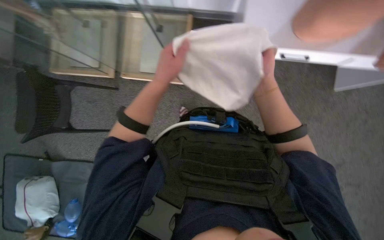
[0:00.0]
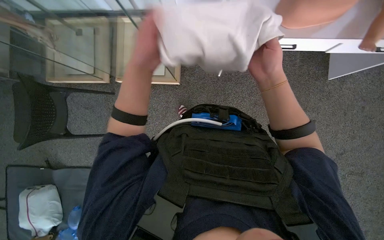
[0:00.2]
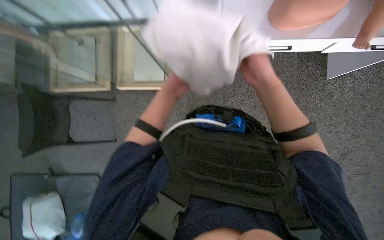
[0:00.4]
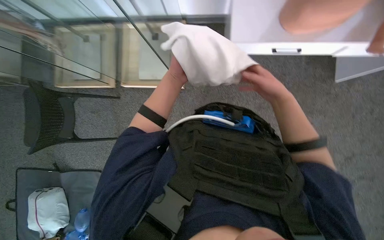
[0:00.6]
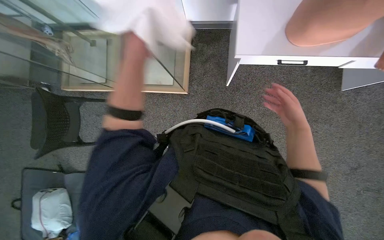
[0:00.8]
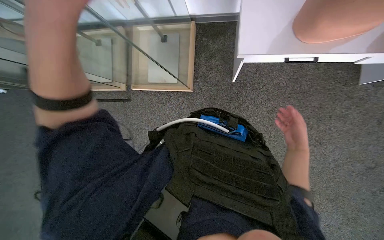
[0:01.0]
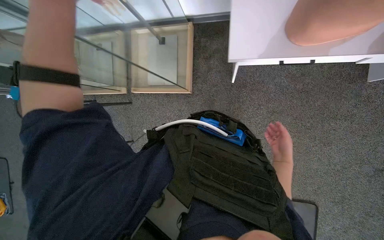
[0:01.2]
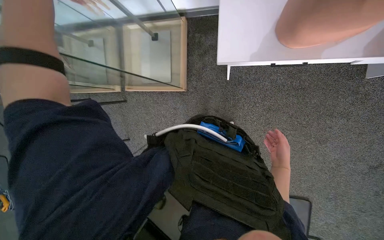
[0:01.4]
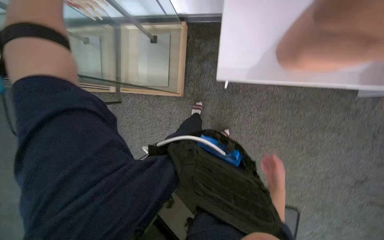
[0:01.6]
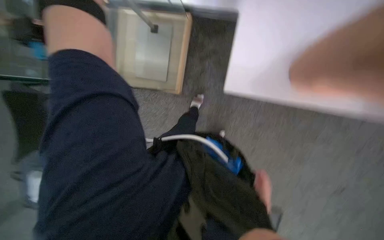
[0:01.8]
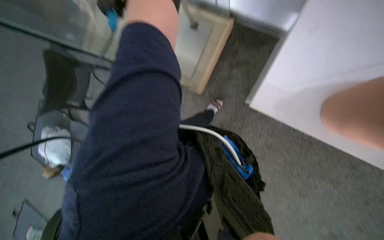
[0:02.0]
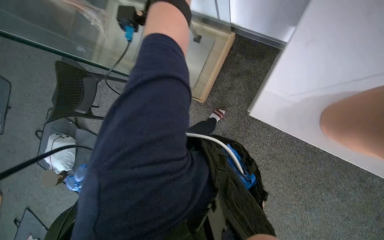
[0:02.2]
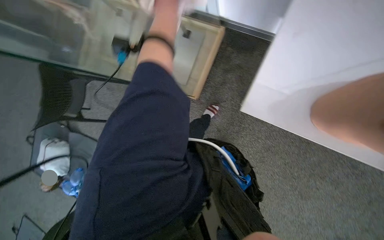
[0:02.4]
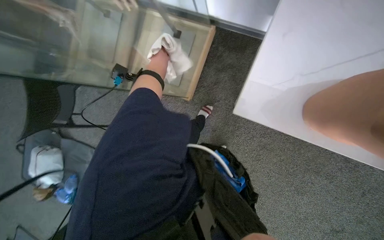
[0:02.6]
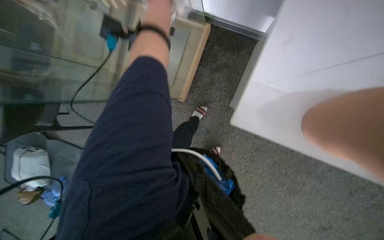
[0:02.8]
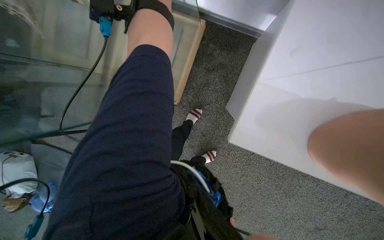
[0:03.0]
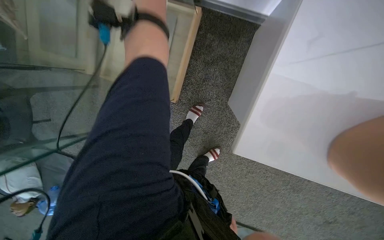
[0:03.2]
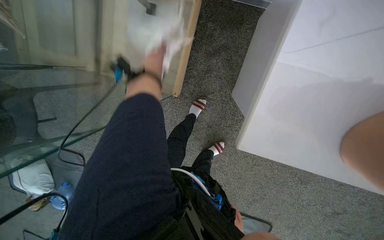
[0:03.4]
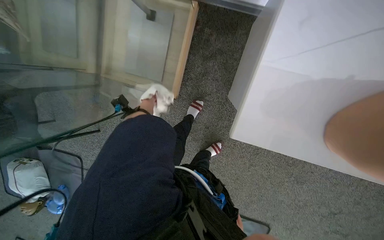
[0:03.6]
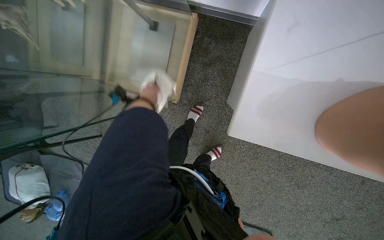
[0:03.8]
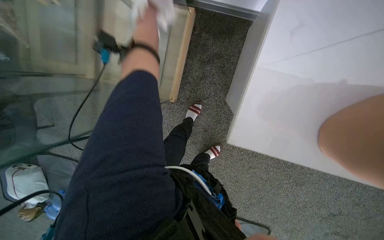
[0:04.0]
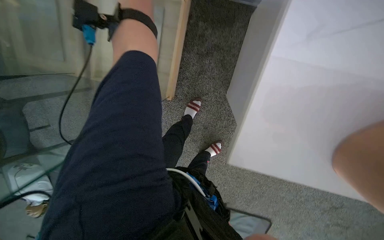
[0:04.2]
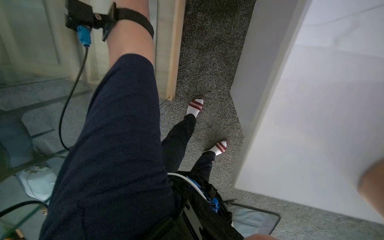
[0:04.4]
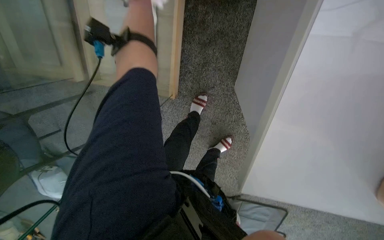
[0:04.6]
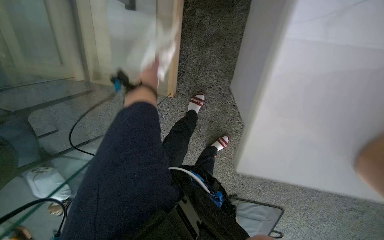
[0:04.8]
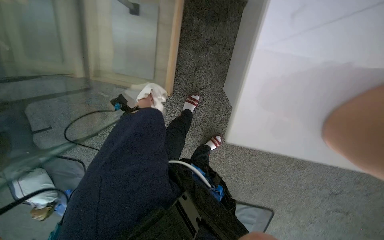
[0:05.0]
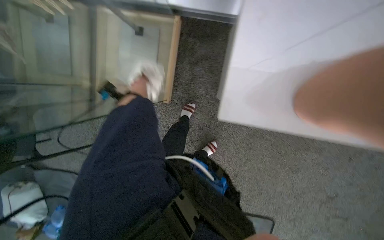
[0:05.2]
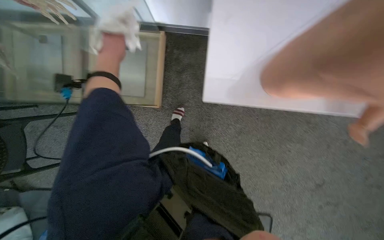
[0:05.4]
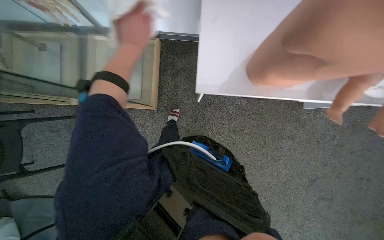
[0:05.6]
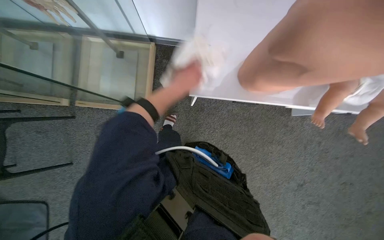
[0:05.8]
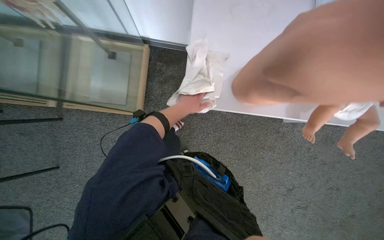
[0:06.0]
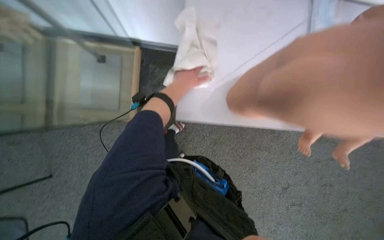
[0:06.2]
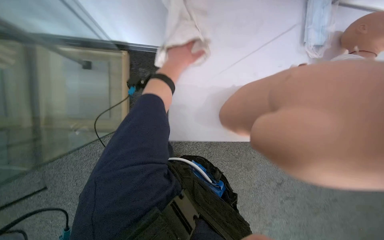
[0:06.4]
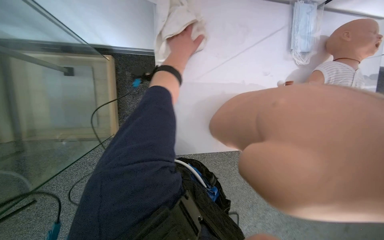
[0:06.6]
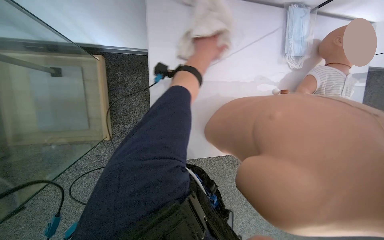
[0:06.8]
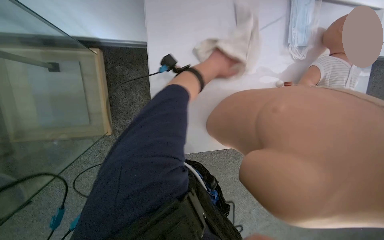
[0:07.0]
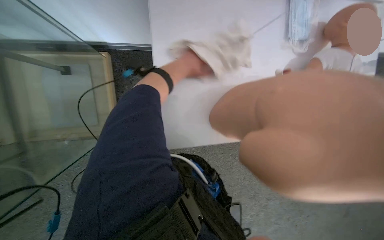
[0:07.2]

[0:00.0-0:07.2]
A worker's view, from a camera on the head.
Job: wiping surfaces.
The whole recording: Wiping glass display case. The worker wipes the glass display case with a white cloth.
0:00.0 to 0:01.4: The right hand shifts some 35 cm down the picture, farther from the camera and to the right.
0:02.8 to 0:04.4: The view tips downward by about 15 degrees.
0:04.4 to 0:05.8: The wearer moves approximately 50 cm. The view tips upward by some 20 degrees.
0:05.8 to 0:07.2: The left hand moves up the picture, about 25 cm.

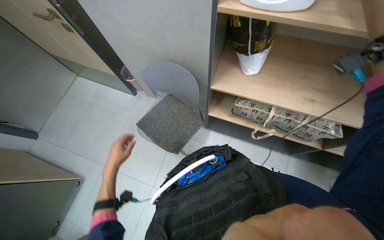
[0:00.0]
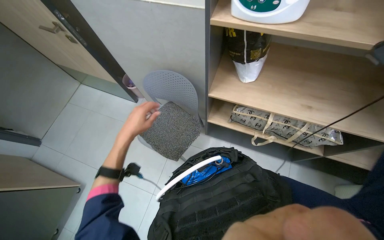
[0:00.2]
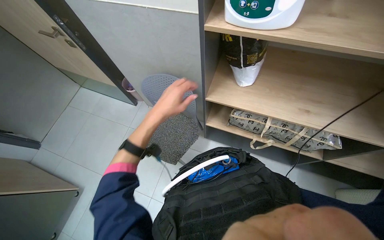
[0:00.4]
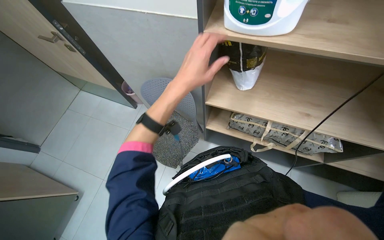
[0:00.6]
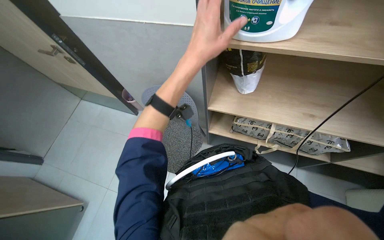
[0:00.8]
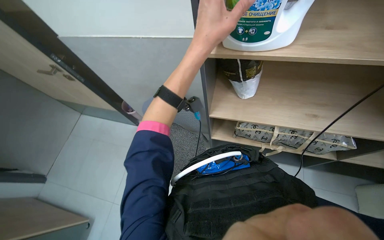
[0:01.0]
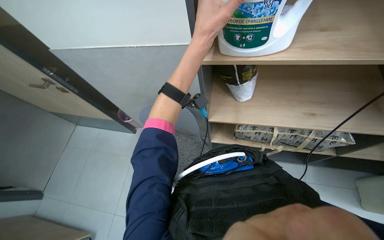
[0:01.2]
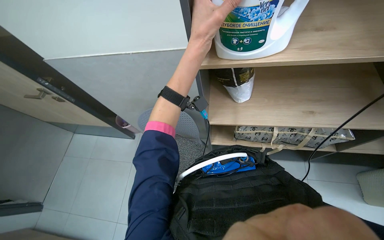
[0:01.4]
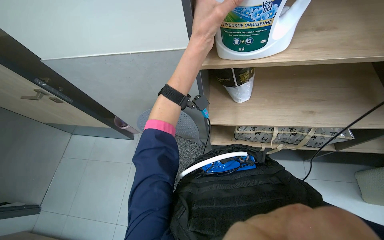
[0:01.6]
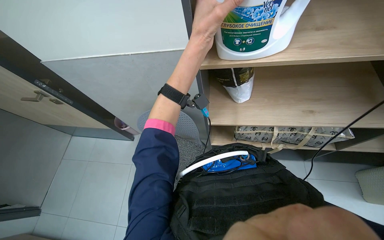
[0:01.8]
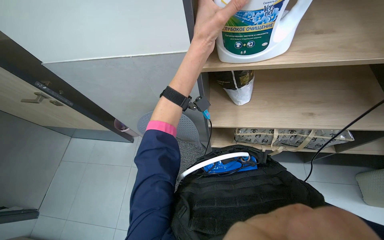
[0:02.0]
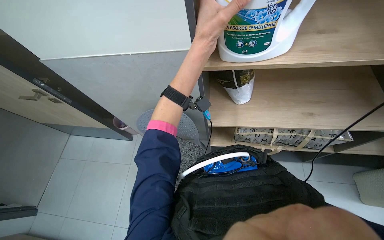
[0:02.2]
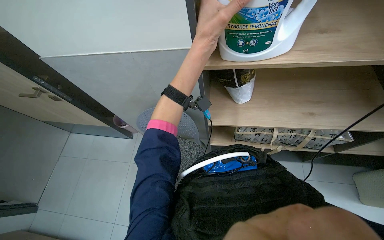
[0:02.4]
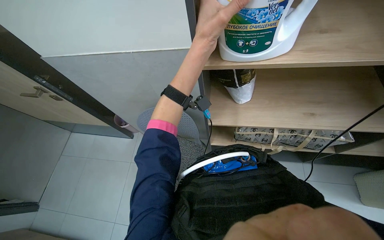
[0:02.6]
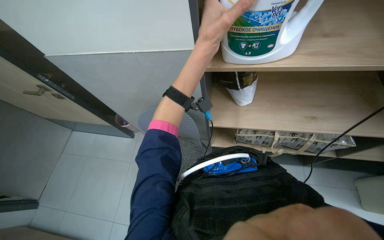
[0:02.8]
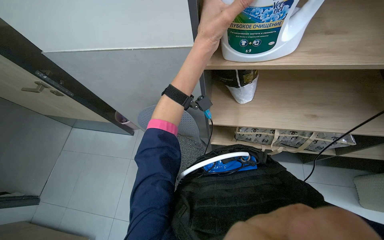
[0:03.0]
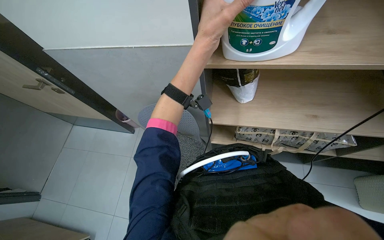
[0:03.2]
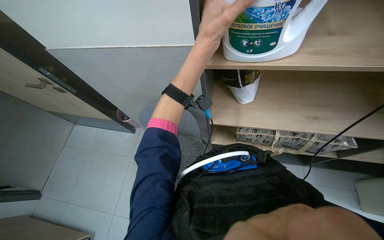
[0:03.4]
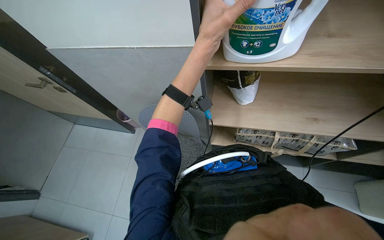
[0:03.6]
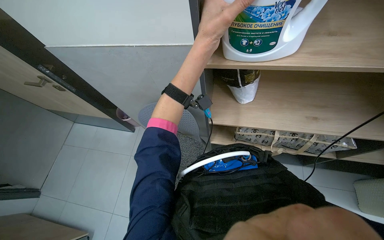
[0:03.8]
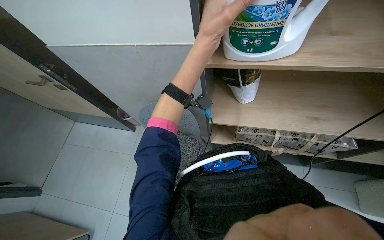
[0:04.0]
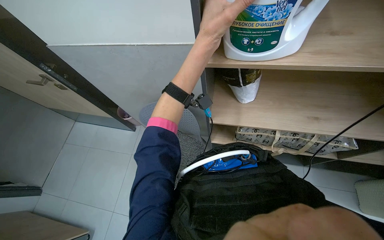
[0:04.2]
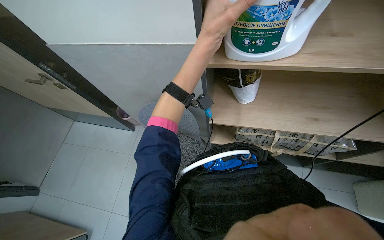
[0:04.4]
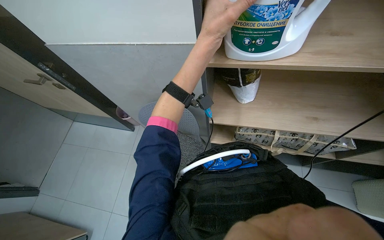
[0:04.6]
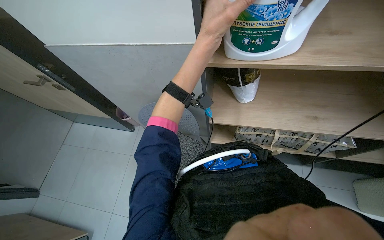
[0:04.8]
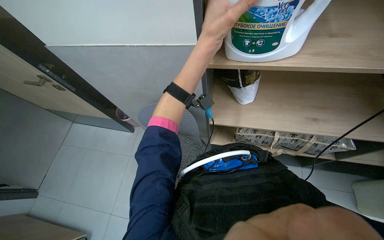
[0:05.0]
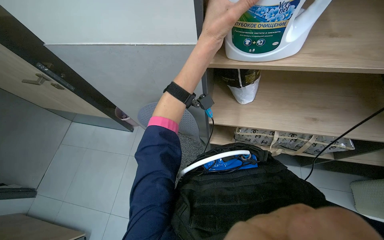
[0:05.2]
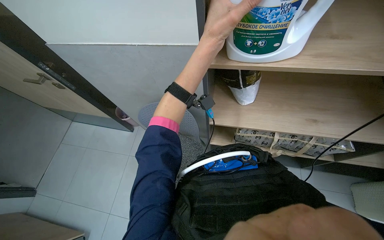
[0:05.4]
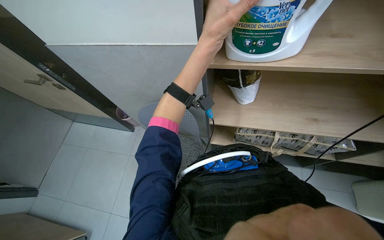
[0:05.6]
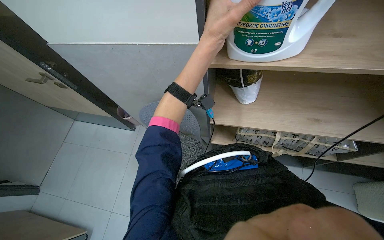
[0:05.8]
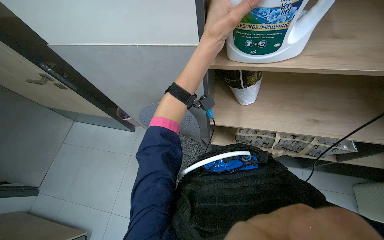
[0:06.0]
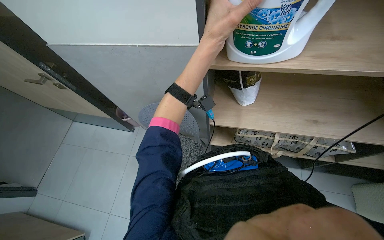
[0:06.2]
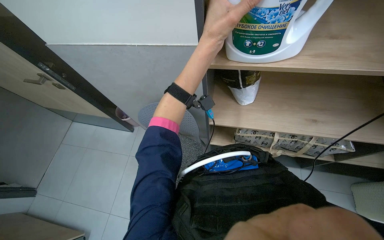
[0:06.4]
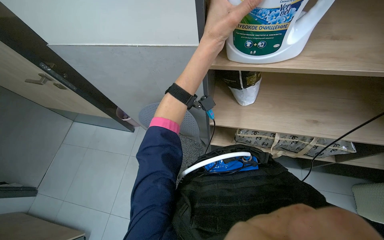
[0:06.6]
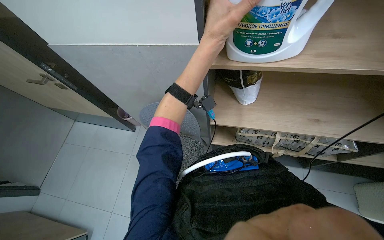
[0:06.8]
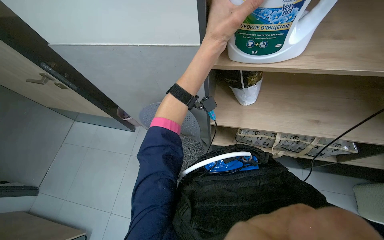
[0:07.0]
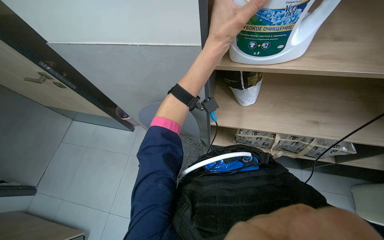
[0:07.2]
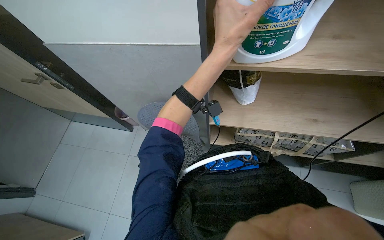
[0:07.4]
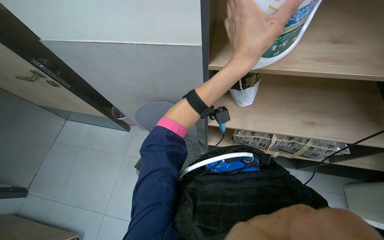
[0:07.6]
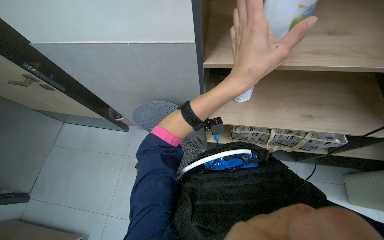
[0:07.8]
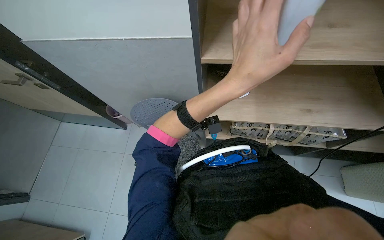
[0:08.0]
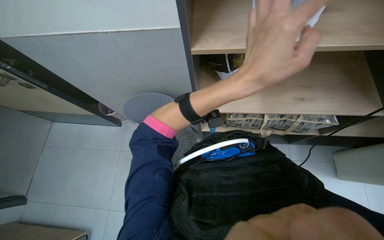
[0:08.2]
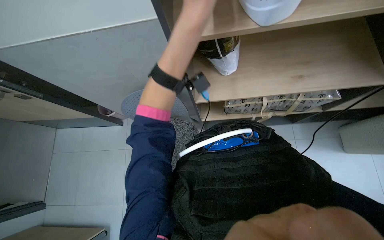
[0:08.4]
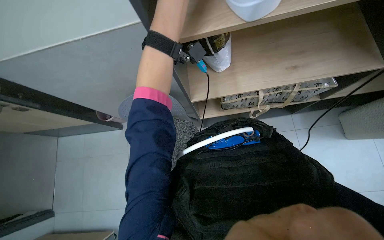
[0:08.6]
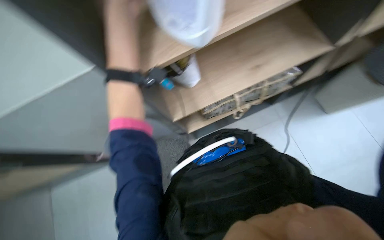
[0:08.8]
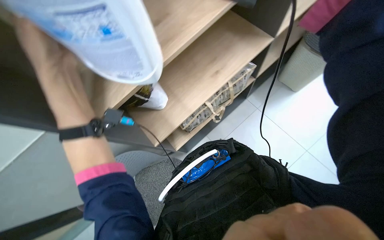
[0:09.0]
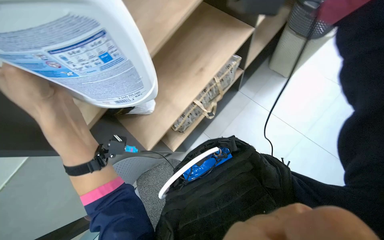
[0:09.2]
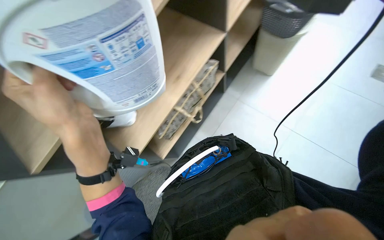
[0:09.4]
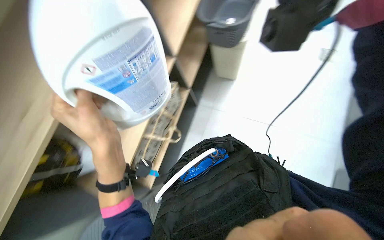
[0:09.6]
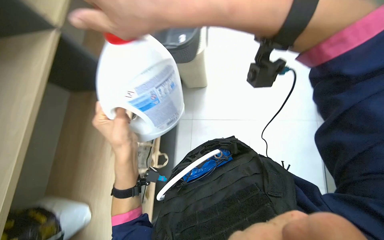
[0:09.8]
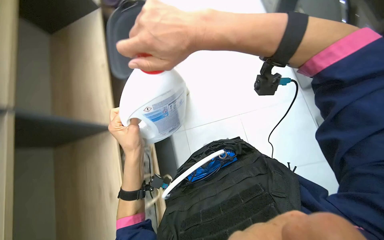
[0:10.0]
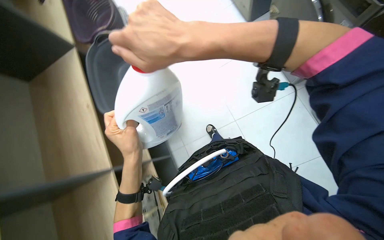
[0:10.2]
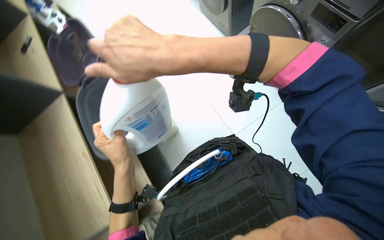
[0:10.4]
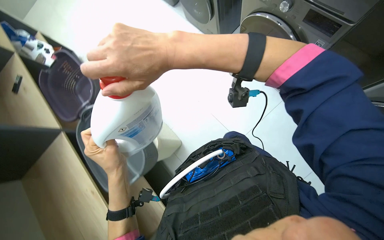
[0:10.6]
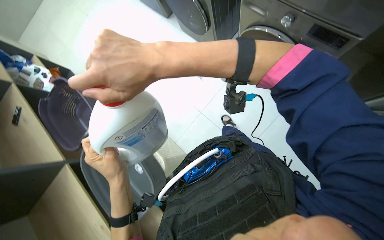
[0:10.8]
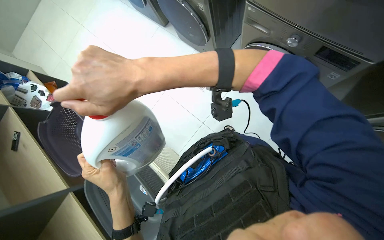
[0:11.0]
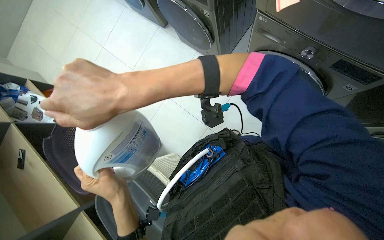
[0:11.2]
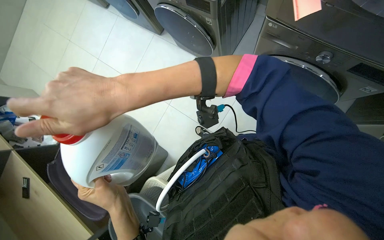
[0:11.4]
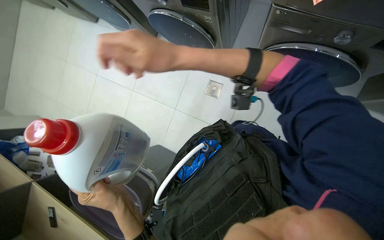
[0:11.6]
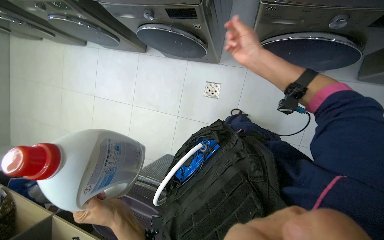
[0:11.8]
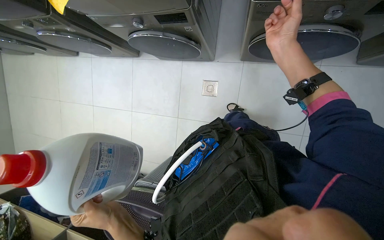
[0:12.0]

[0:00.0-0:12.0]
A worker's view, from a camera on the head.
Job: wiping surfaces.
The whole recording: Handling and cleaning a bottle. The worker takes a bottle from a shelf, removes a label, and wipes it with a tissue.
0:00.0 to 0:01.6: The left hand is displaced up the picture, to the right and nearer to the camera by some 70 cm.
0:07.6 to 0:09.0: Everything in view rotates about 50 degrees counterclockwise.
0:10.4 to 0:12.0: The head turns to the right by roughly 25 degrees. The right hand goes about 40 cm to the right.
